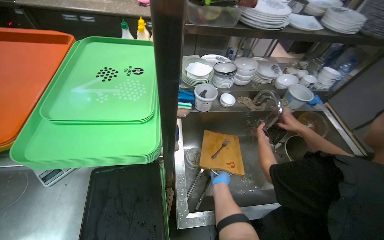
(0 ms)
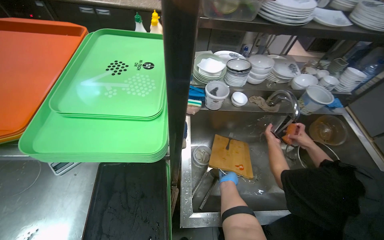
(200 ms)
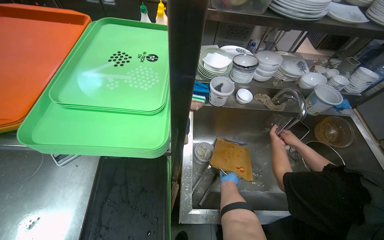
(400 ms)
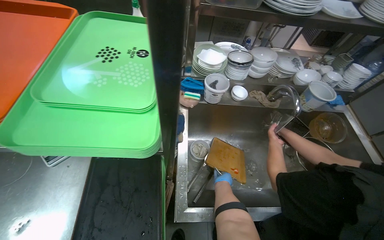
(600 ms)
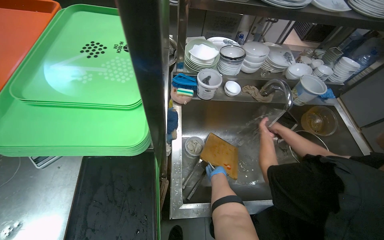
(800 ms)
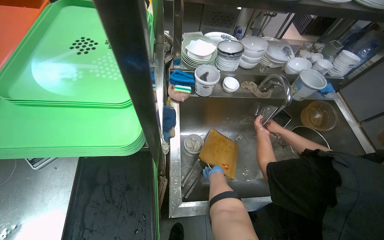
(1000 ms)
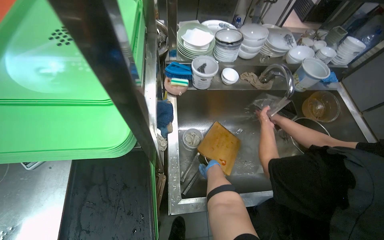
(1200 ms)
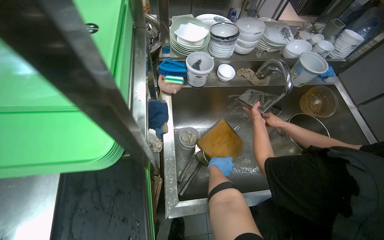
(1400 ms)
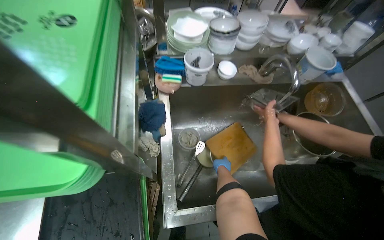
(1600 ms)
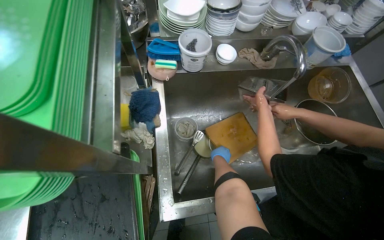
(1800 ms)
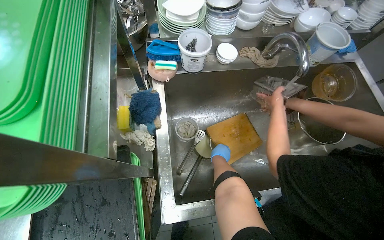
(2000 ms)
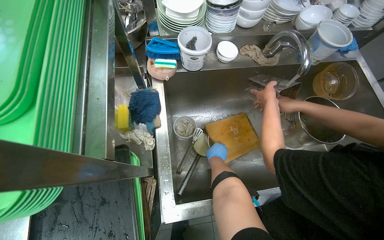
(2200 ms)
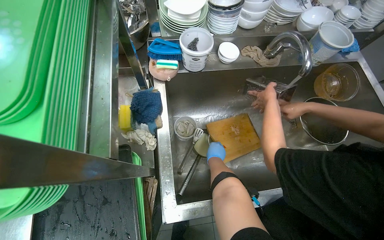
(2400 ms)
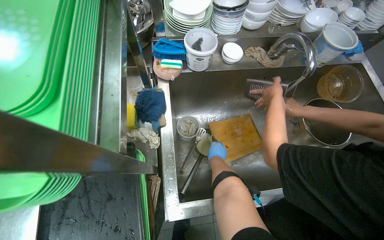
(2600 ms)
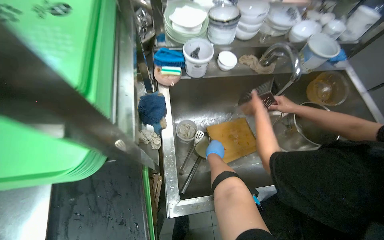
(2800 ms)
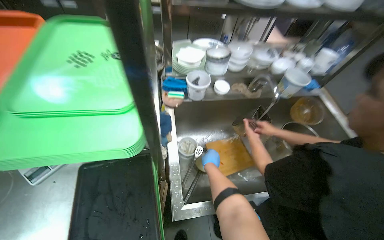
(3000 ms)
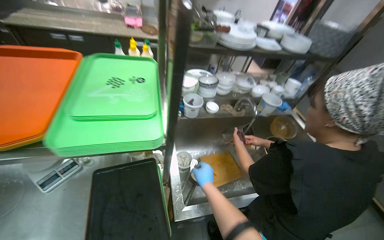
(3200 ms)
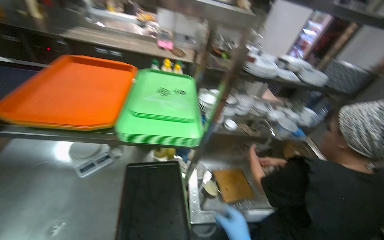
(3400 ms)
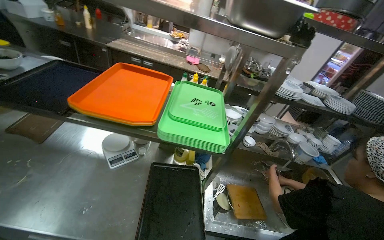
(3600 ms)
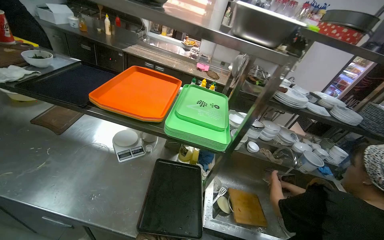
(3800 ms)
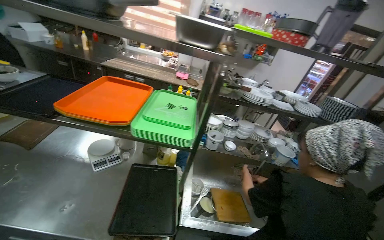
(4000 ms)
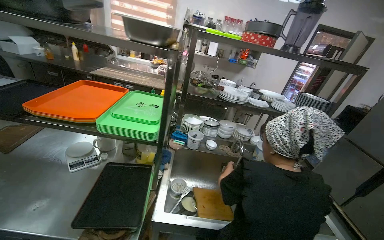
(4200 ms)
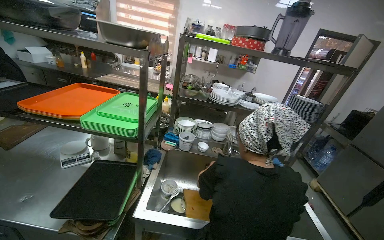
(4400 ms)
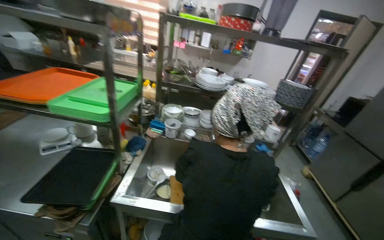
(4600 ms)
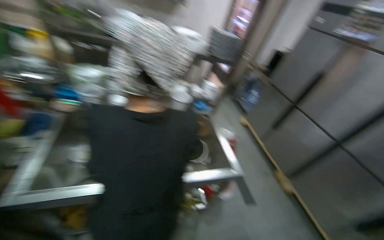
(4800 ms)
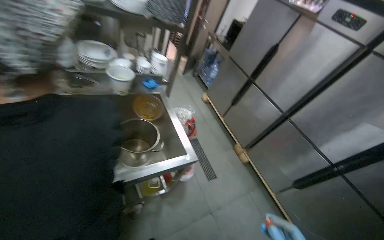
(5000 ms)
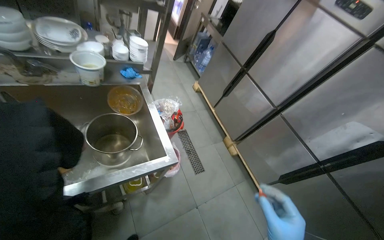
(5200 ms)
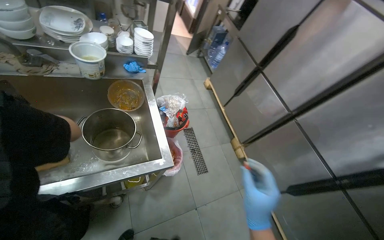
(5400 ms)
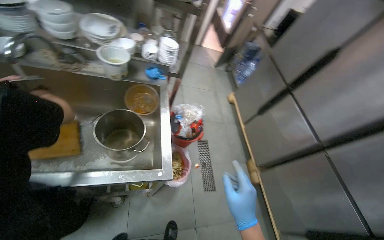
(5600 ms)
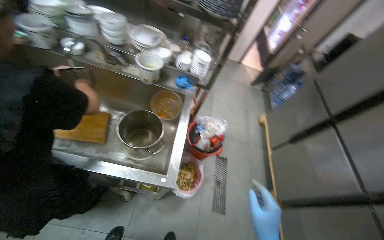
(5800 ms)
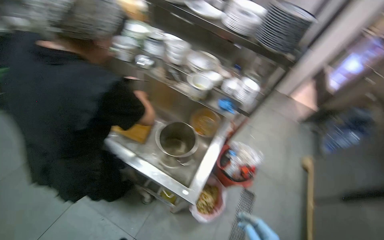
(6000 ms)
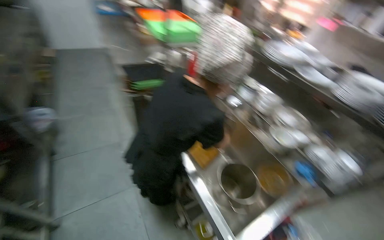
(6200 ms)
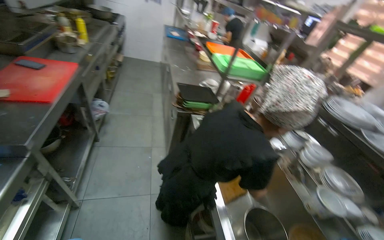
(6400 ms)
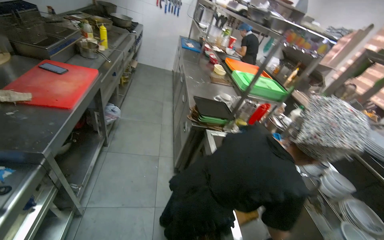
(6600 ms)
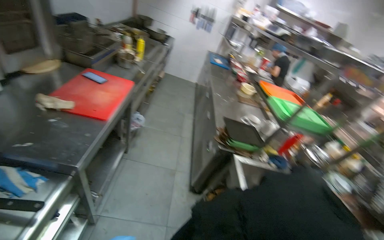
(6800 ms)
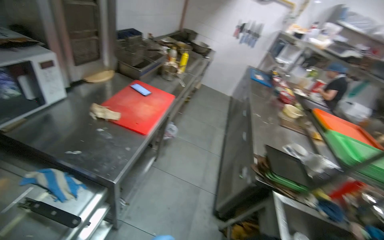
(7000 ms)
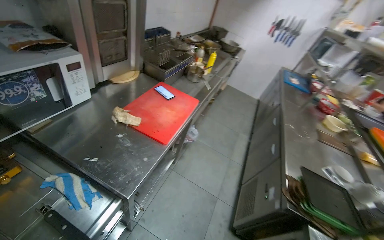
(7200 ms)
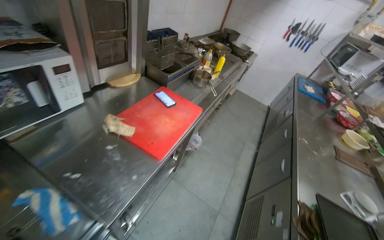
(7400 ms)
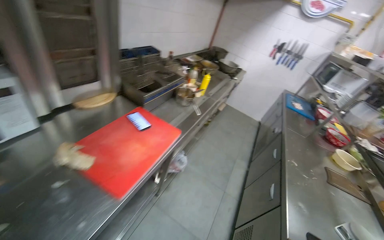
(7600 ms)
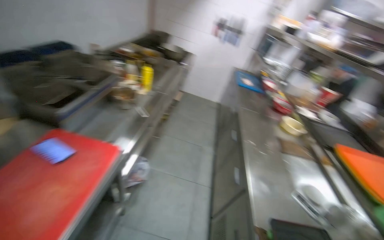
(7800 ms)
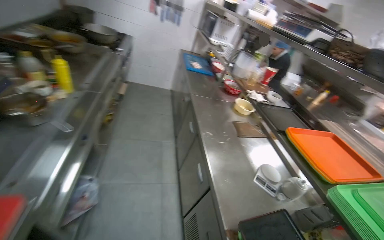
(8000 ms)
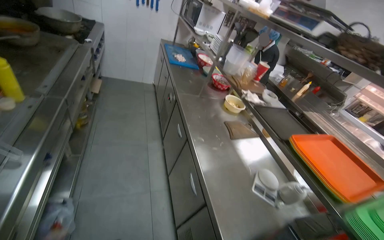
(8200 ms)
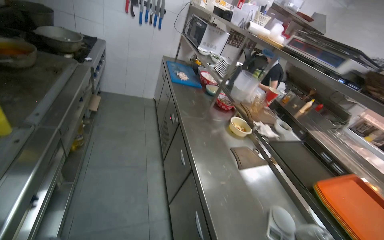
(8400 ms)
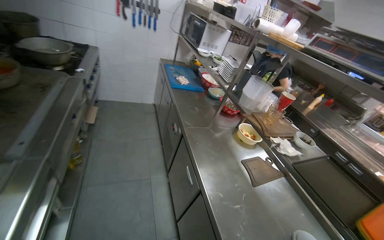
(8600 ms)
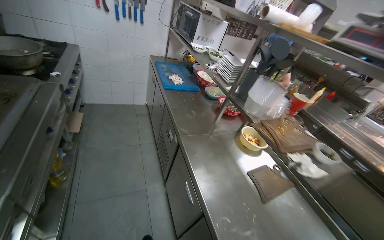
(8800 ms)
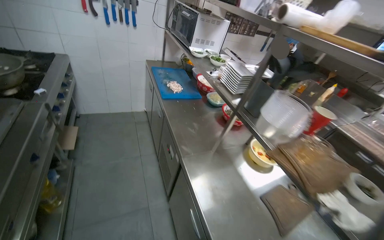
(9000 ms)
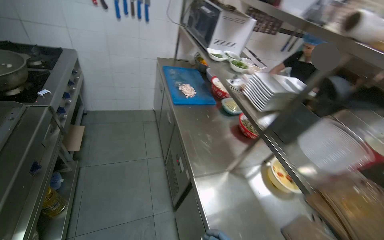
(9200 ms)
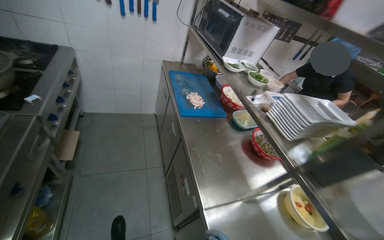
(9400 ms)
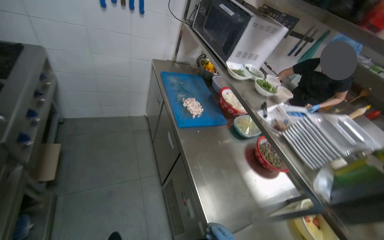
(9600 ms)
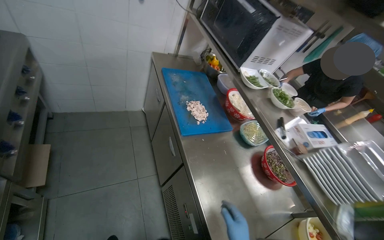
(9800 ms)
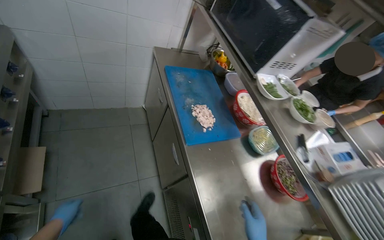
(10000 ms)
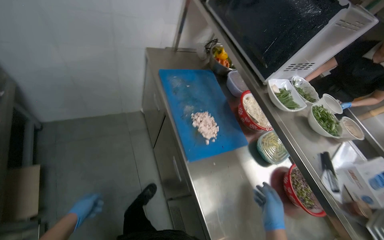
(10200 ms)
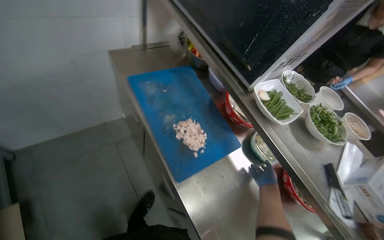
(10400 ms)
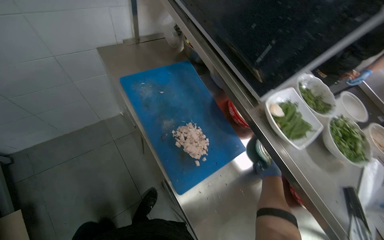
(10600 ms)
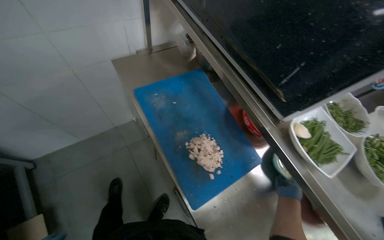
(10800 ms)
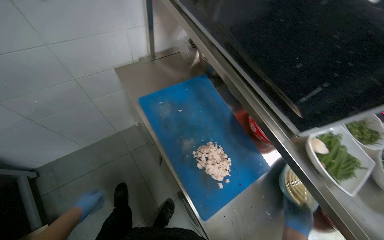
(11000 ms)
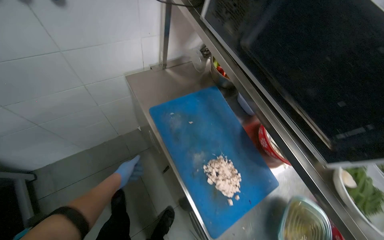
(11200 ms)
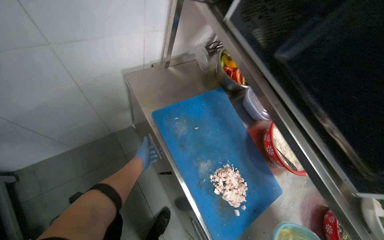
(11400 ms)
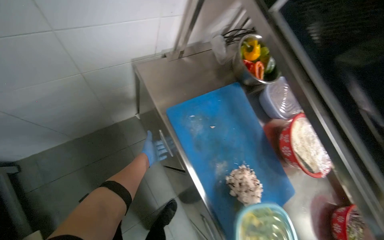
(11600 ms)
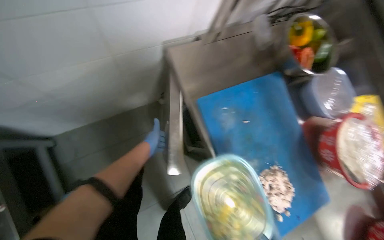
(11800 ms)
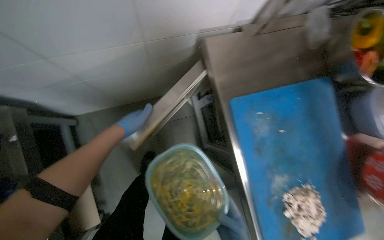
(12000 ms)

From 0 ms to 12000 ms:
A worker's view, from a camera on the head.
Job: preparing food.
The whole recording: Organizing kitchen items. The worker organizes the kitchen items.
From 3000 ms to 4400 ms: The head travels roughly 50 cm. The view tips upward by roughly 35 degrees.
From 4400 ms to 6000 ms: The camera is carried approximately 80 cm. The view tilts about 15 degrees downward. The scene rotates clockwise by about 25 degrees.
From 6000 ms to 7600 ms: The camera travels roughly 90 cm. The wearer looks about 90 degrees further to the left. The view tilts roughly 35 degrees upward.
From 7600 ms to 9000 ms: The camera is carried about 1.5 m. The head rotates some 50 degrees to the right. The view tilts approximately 15 degrees downward.
From 9000 ms to 10400 ms: The head travels about 1 m. The wearer looks approximately 25 degrees further downward.
From 10400 ms to 12000 ms: The camera travels some 60 cm. The view tilts approximately 20 degrees downward.

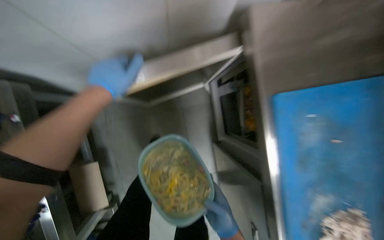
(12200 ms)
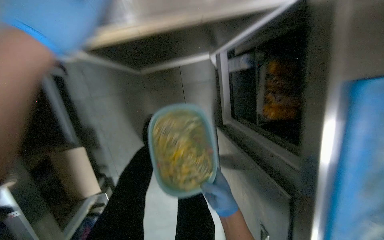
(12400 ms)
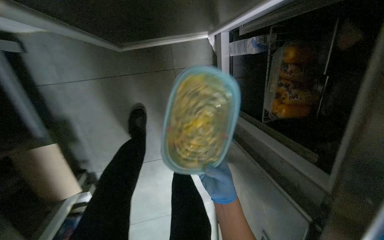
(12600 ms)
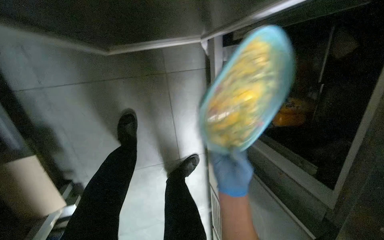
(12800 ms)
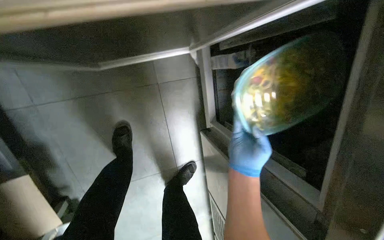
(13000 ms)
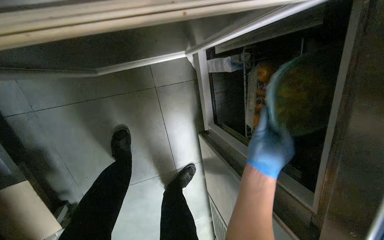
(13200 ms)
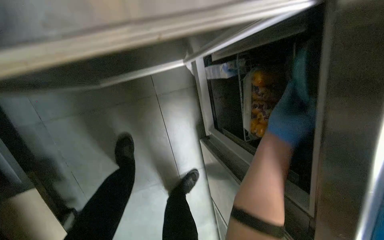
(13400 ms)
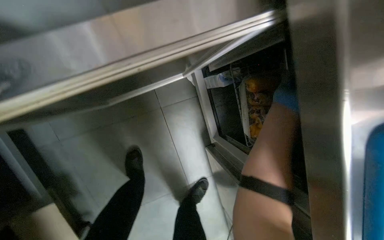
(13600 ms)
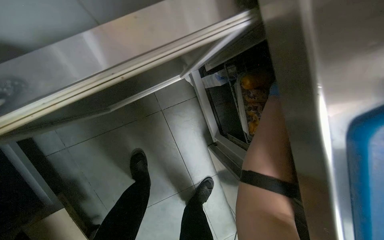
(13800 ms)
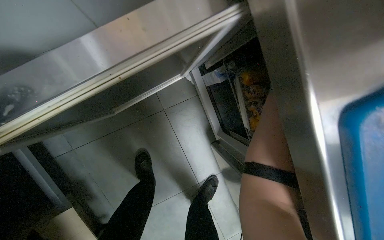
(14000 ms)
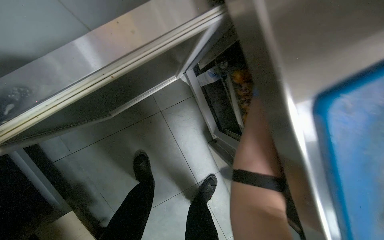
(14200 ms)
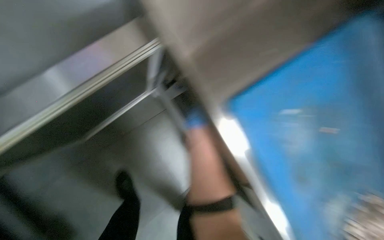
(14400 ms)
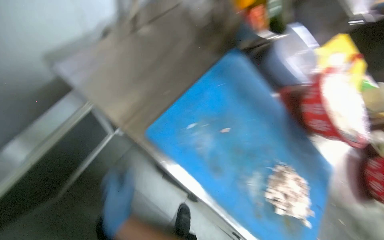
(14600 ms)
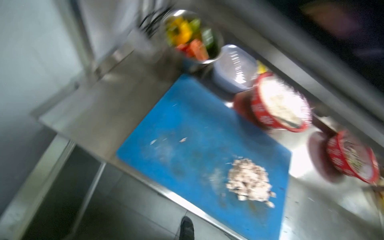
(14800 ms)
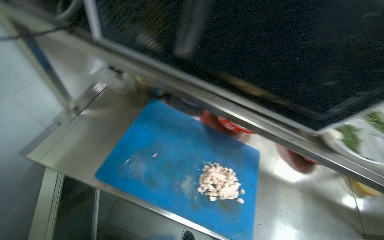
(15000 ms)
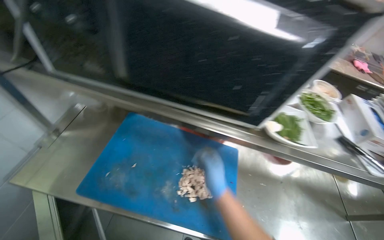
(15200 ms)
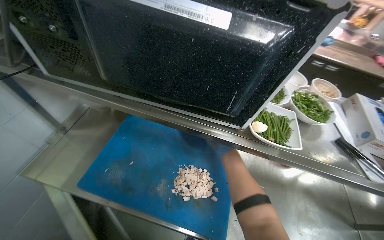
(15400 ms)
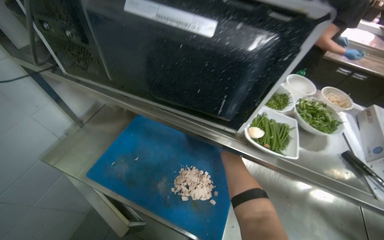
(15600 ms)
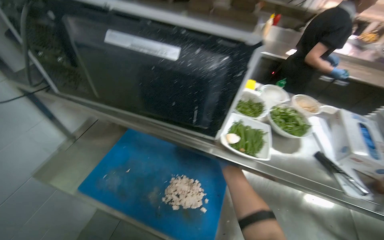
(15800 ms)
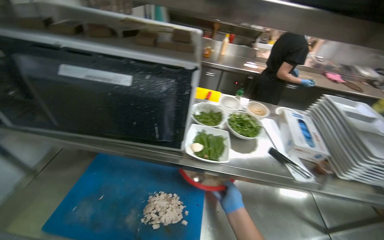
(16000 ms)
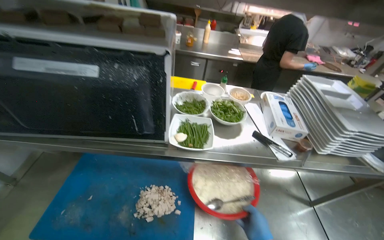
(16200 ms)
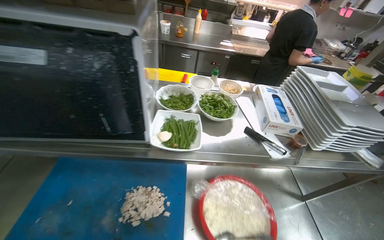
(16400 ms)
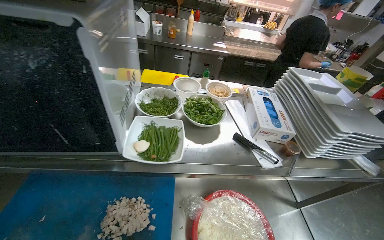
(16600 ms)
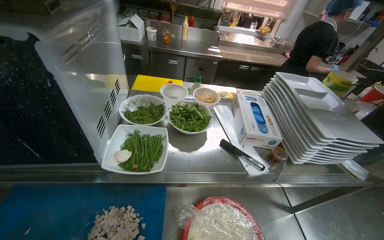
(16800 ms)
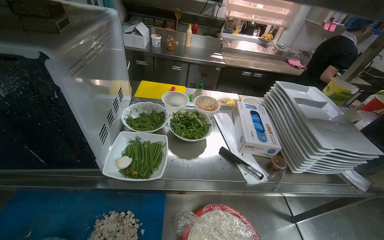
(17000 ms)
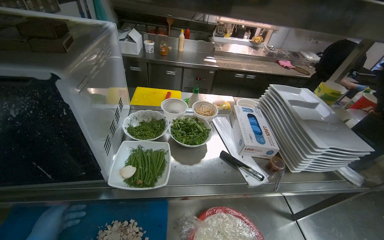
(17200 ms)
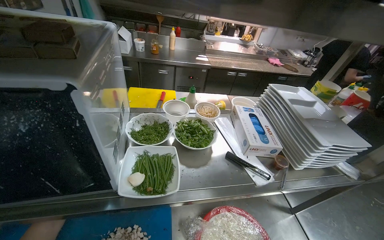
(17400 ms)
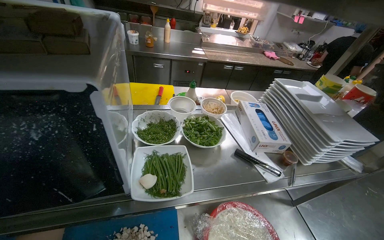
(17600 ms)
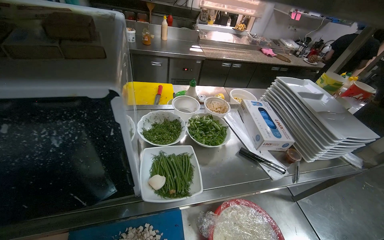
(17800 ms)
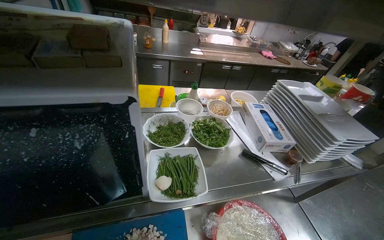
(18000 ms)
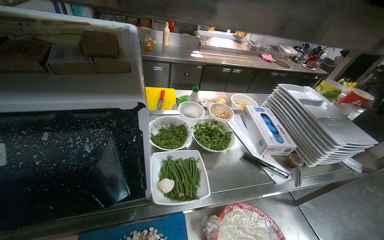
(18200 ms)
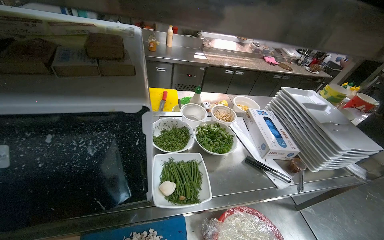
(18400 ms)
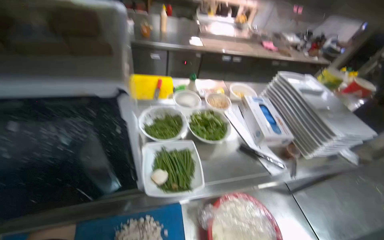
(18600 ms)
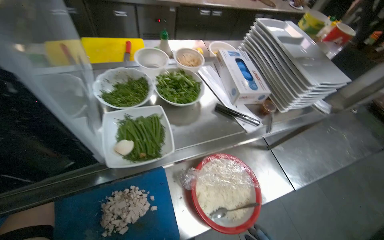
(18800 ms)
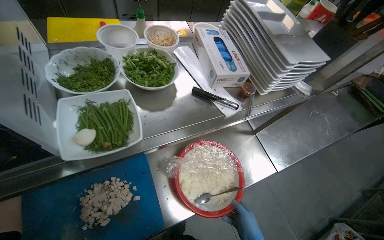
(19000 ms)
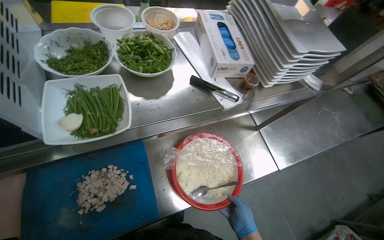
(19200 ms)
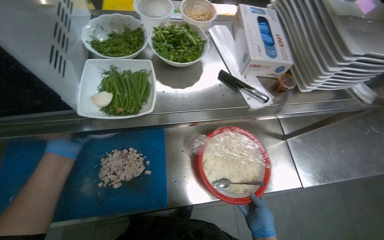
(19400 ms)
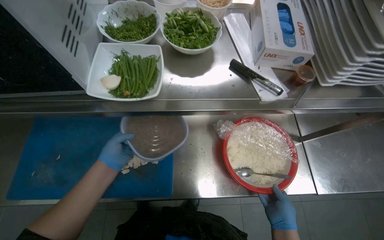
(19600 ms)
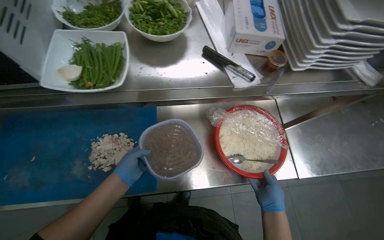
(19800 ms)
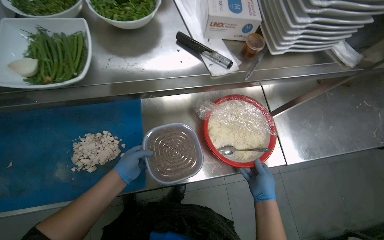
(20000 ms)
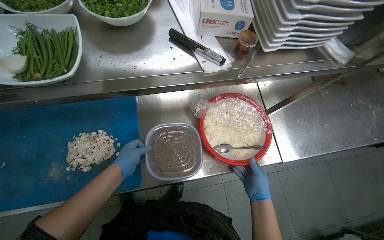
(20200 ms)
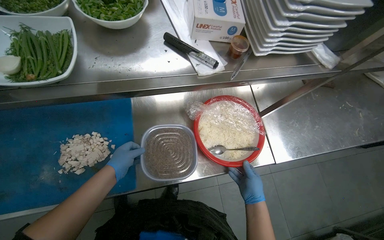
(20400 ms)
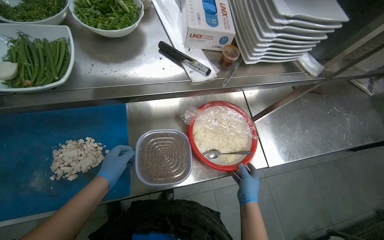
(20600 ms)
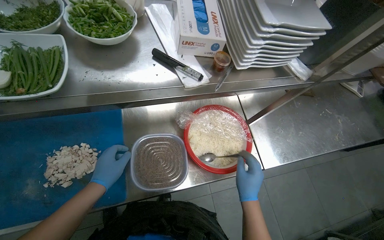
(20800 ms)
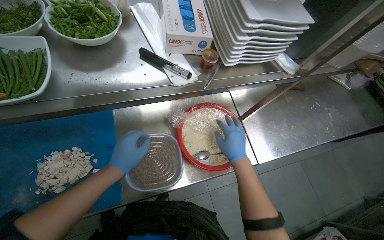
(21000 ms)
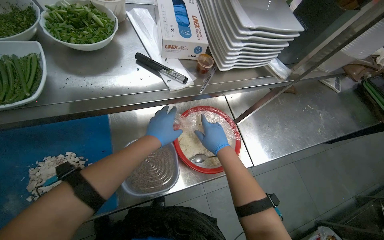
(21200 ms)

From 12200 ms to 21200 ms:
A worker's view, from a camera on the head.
Job: preparing food.
The whole recording: Organizing kitchen items. The worker organizes the kitchen items.
From 13800 ms to 15200 ms: The camera is carried approximately 60 cm. The view tips upward by roughly 20 degrees. The scene turns about 40 degrees counterclockwise in the picture.
From 18200 ms to 19800 ms: The wearer looks approximately 25 degrees further downward.
From 19800 ms to 21200 ms: The right hand shifts about 15 cm up the picture. The left hand travels to the right and up the picture by roughly 30 cm.
